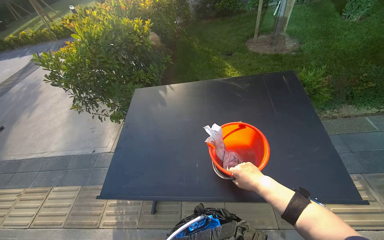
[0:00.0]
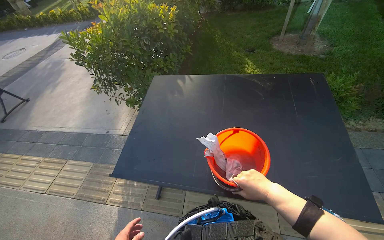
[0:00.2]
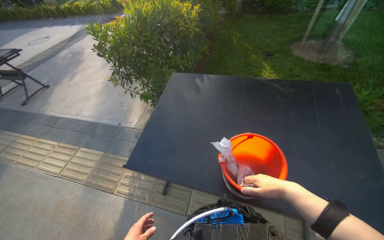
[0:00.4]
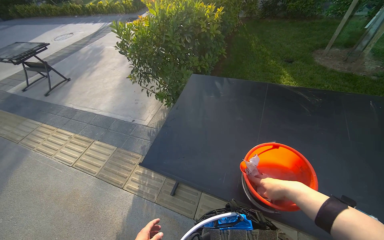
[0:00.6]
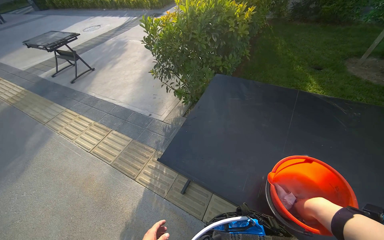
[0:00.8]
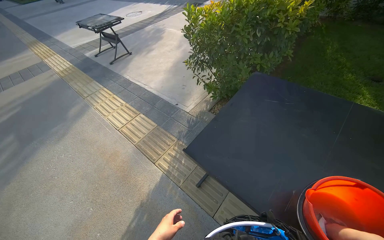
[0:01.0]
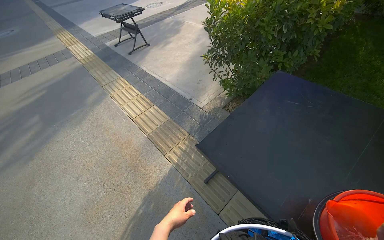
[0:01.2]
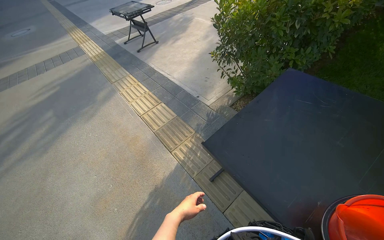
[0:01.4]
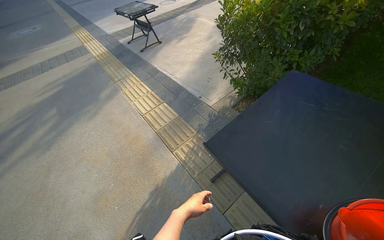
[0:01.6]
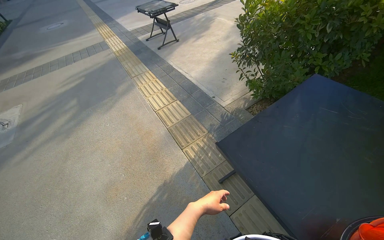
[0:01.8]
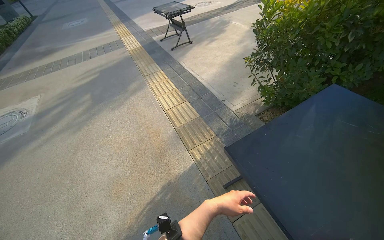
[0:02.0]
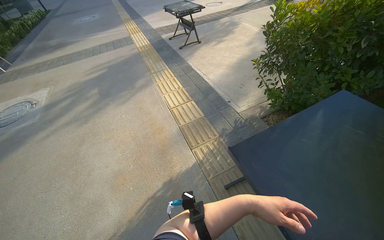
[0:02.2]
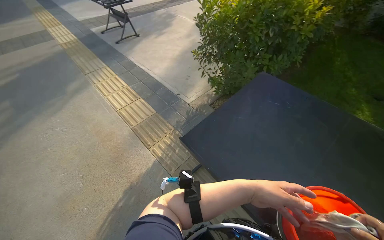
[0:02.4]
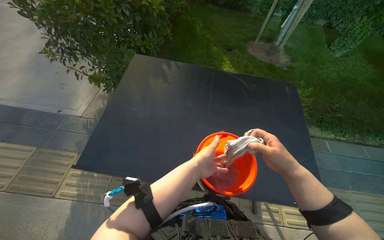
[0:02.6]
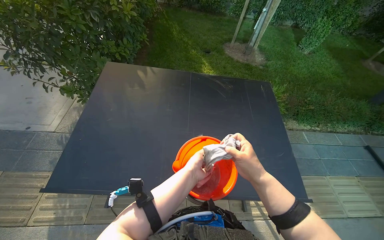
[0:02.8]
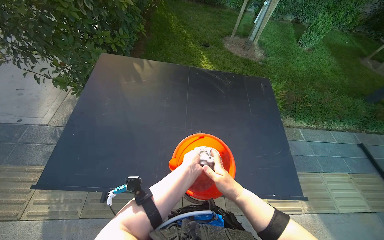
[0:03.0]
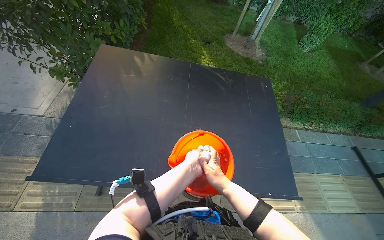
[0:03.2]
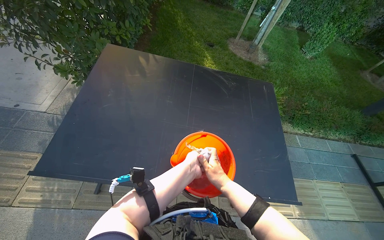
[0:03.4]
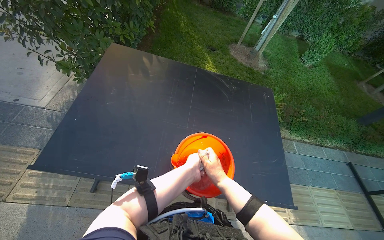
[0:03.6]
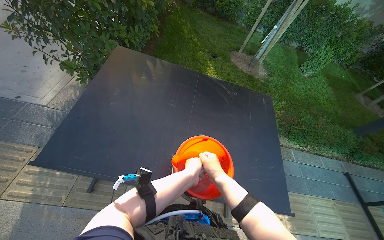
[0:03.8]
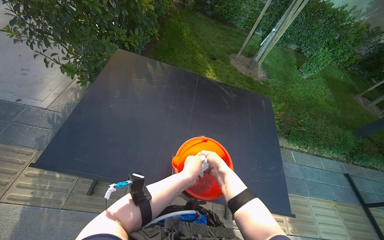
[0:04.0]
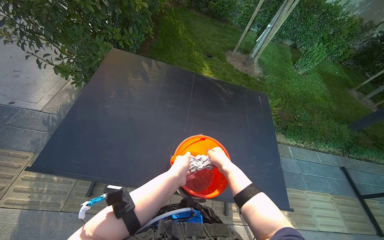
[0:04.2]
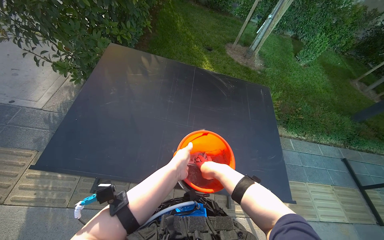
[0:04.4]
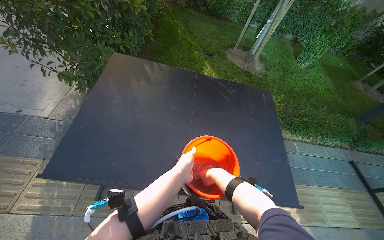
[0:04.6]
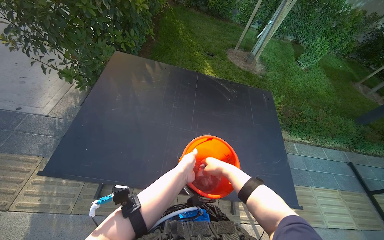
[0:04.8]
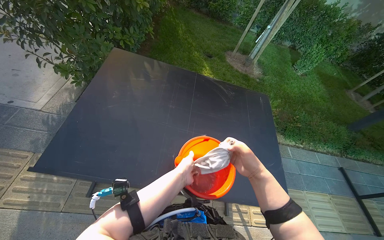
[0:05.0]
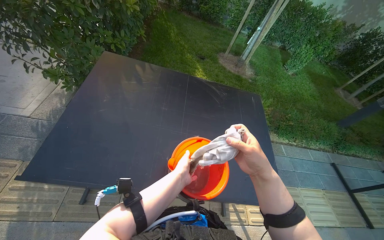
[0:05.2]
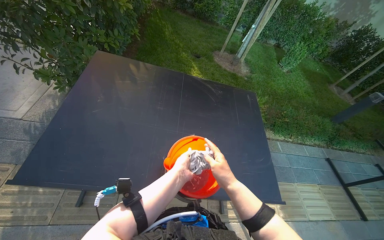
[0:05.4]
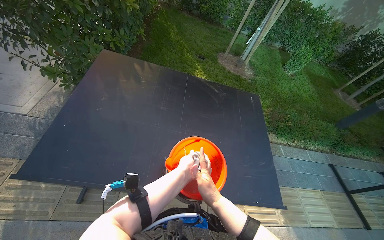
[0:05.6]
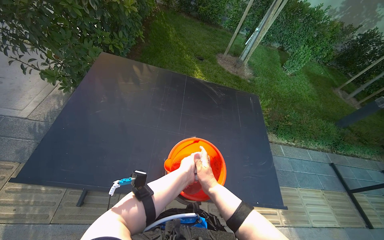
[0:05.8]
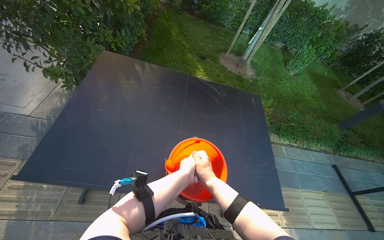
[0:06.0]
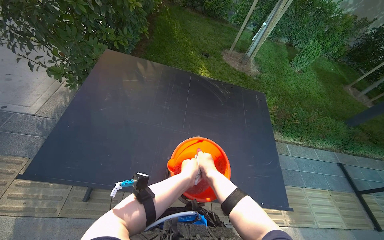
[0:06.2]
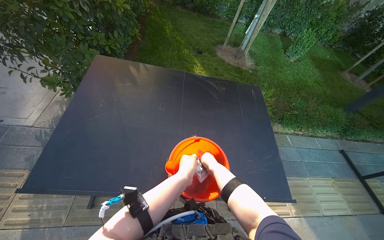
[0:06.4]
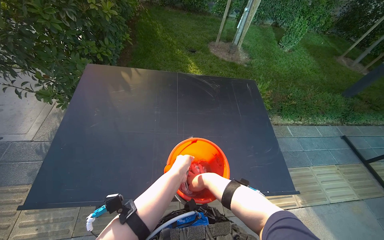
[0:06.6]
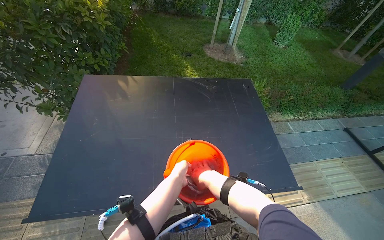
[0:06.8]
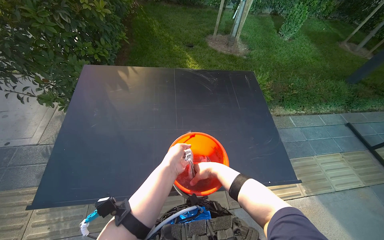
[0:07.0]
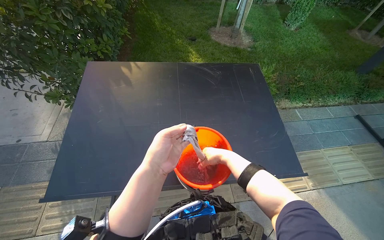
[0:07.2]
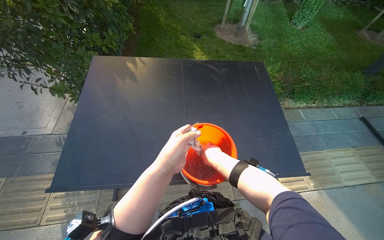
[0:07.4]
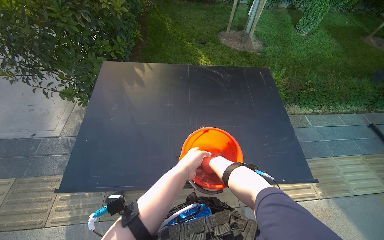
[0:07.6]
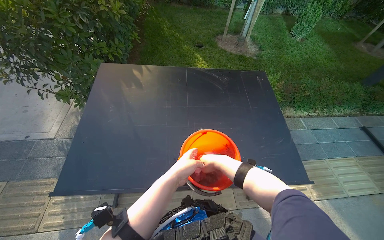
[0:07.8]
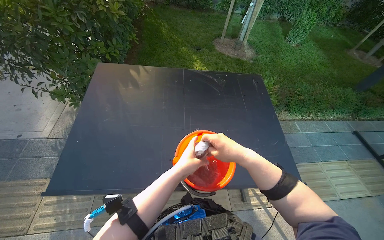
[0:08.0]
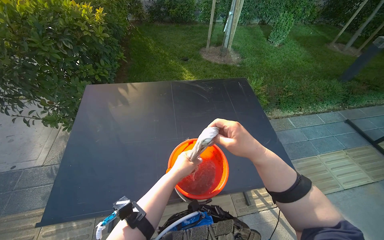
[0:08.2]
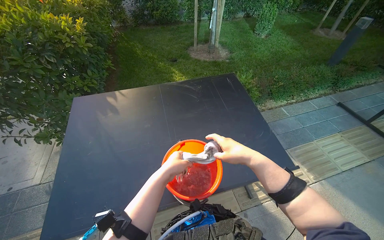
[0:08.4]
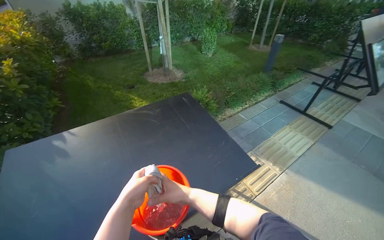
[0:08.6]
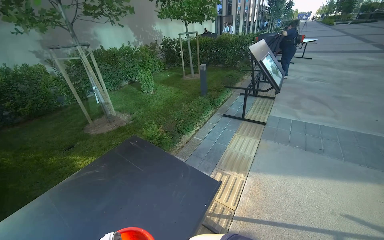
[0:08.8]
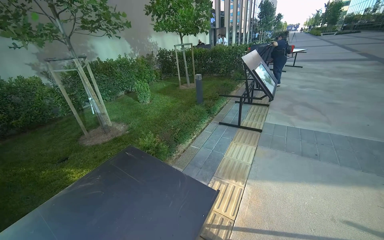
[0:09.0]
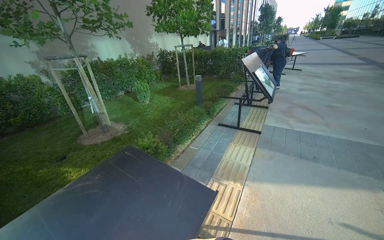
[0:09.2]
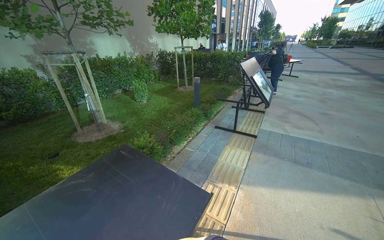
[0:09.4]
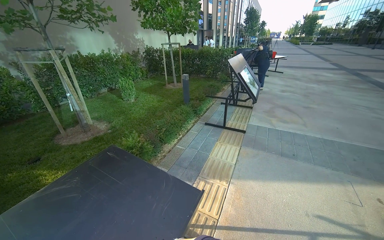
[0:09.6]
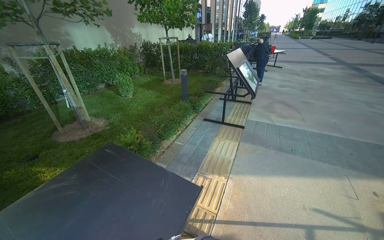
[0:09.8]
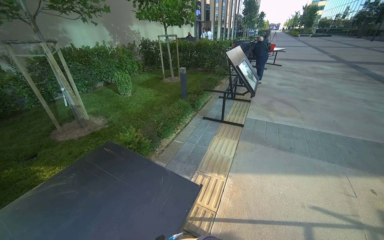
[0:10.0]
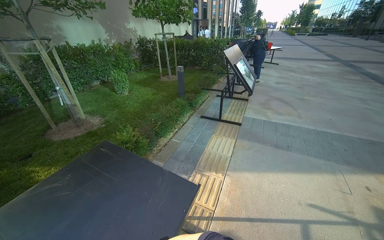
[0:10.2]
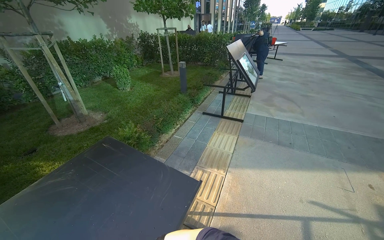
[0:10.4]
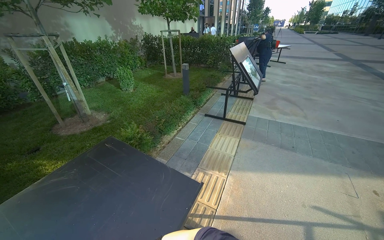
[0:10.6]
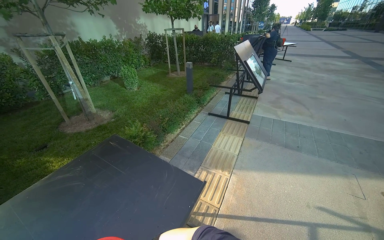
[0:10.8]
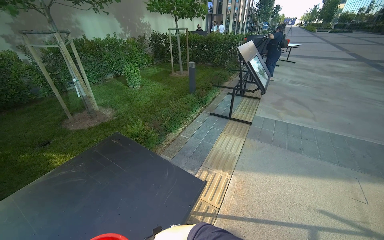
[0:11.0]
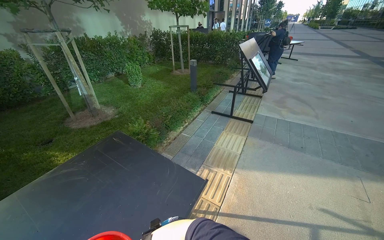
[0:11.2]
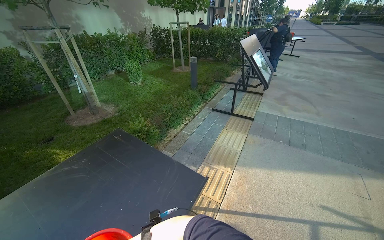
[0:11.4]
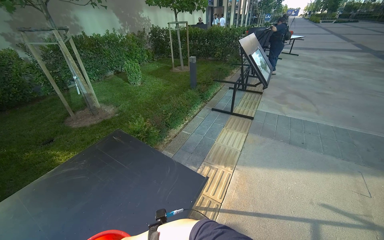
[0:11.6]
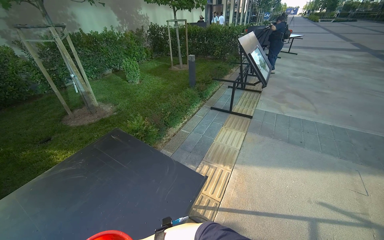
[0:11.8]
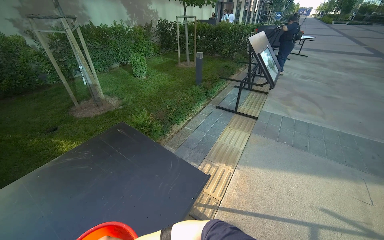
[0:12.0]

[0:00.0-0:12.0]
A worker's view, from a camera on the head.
Job: wiping surfaces.
The whole recording: Cleaning table surface. The worker pours water and uses a cloth and squeegee to clean the table surface.
0:00.0 to 0:01.6: The head turns to the left by about 50 degrees.
0:01.6 to 0:03.0: The head turns to the right by some 55 degrees.
0:04.4 to 0:06.0: The right hand moves about 10 cm nearer to the camera and comes back.
0:07.6 to 0:09.0: The head rotates approximately 55 degrees to the right. The view tilts roughly 25 degrees upward.

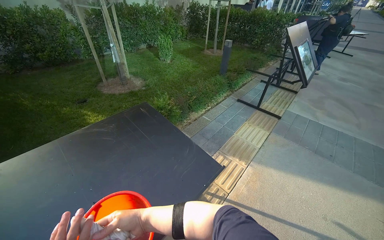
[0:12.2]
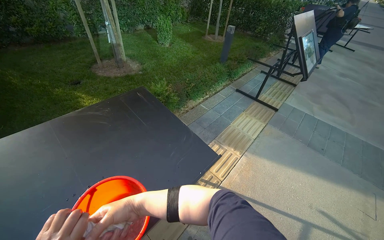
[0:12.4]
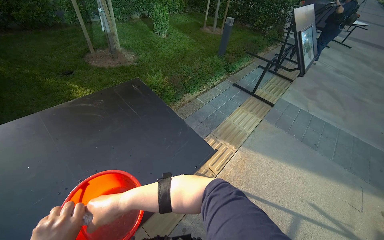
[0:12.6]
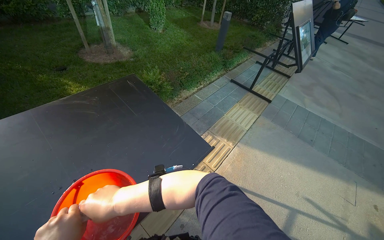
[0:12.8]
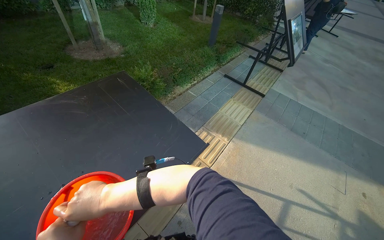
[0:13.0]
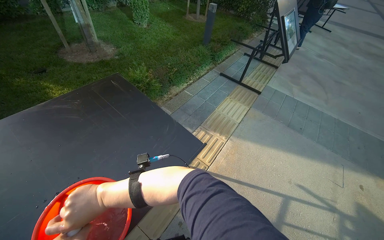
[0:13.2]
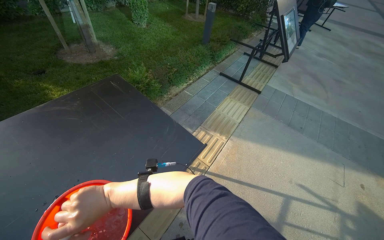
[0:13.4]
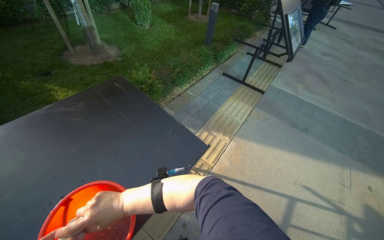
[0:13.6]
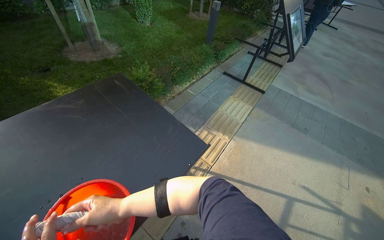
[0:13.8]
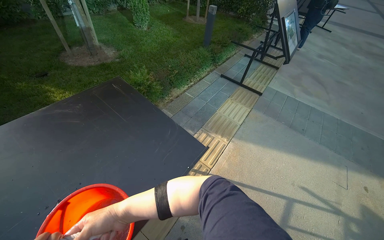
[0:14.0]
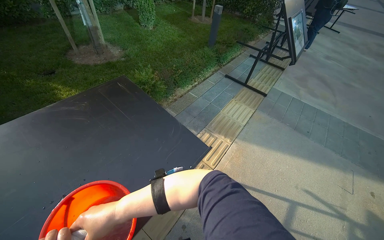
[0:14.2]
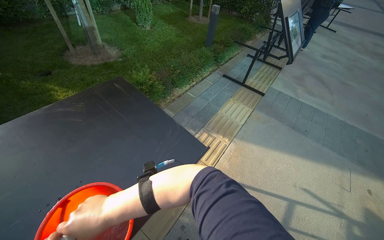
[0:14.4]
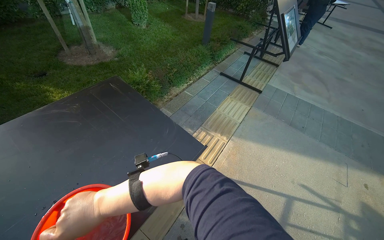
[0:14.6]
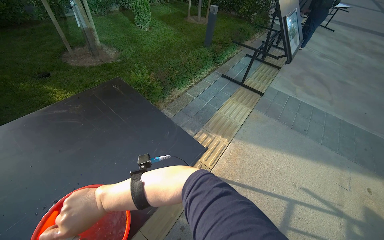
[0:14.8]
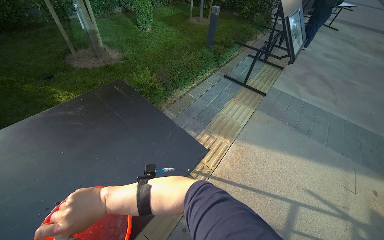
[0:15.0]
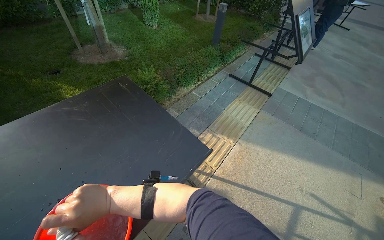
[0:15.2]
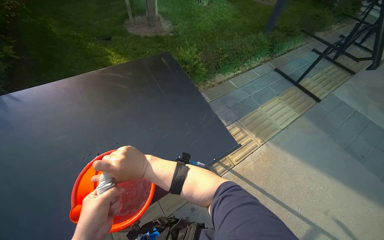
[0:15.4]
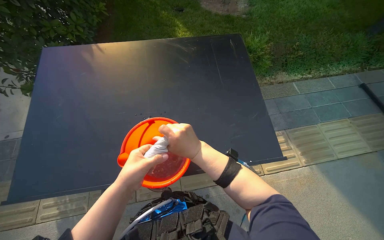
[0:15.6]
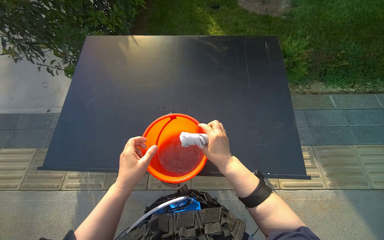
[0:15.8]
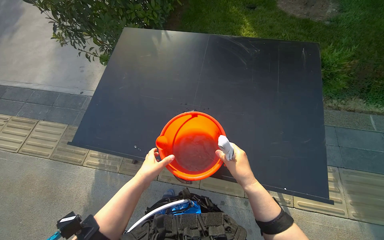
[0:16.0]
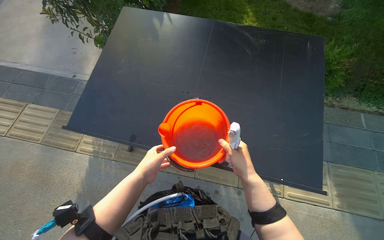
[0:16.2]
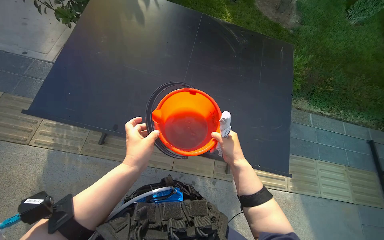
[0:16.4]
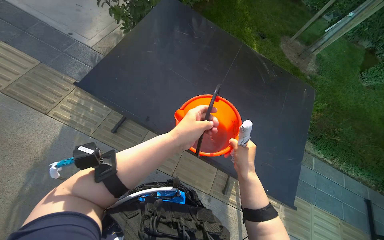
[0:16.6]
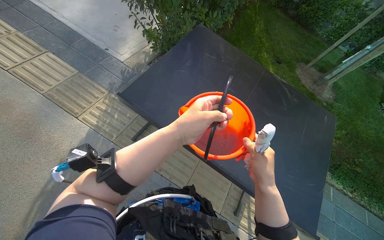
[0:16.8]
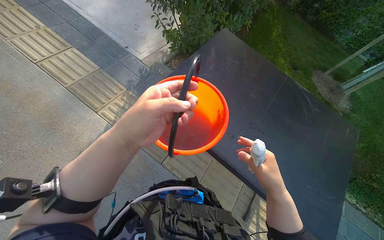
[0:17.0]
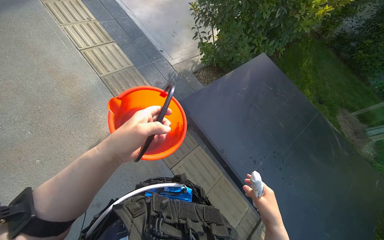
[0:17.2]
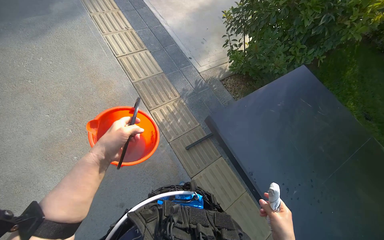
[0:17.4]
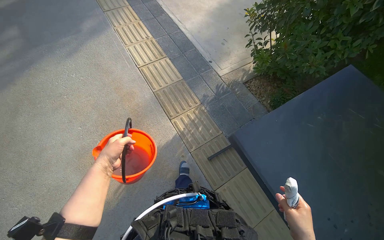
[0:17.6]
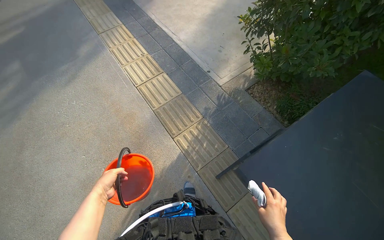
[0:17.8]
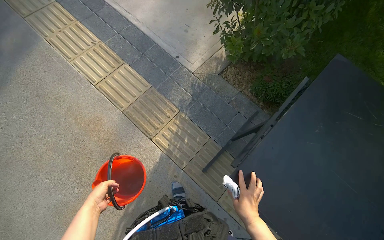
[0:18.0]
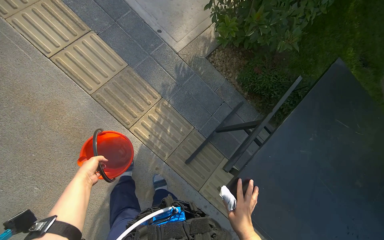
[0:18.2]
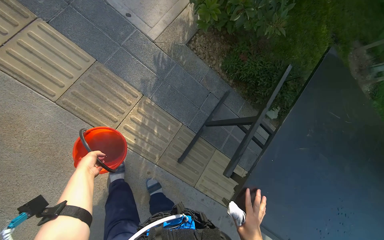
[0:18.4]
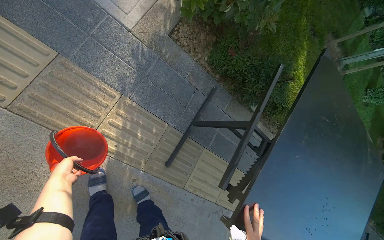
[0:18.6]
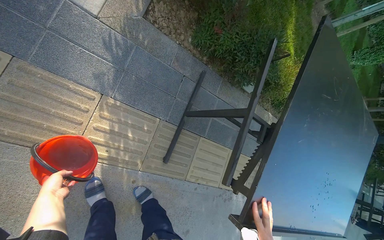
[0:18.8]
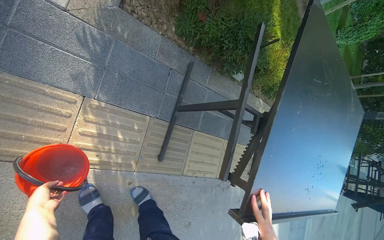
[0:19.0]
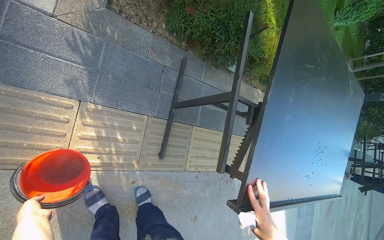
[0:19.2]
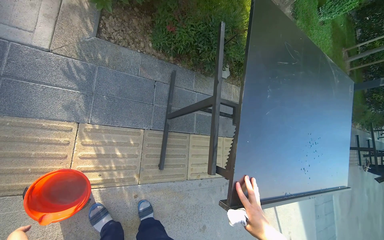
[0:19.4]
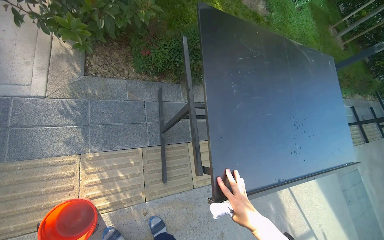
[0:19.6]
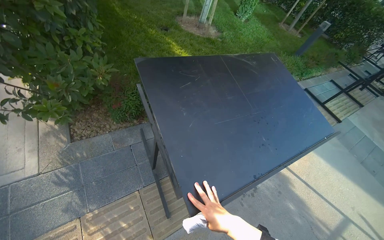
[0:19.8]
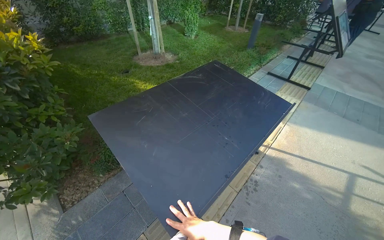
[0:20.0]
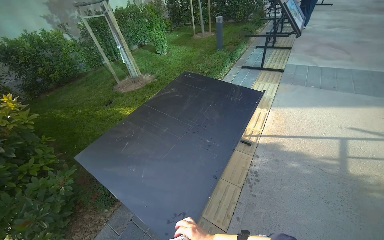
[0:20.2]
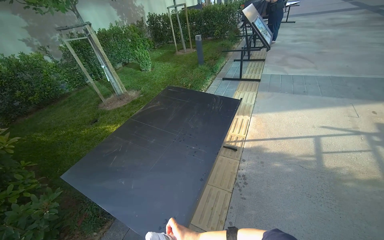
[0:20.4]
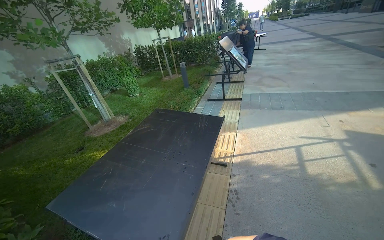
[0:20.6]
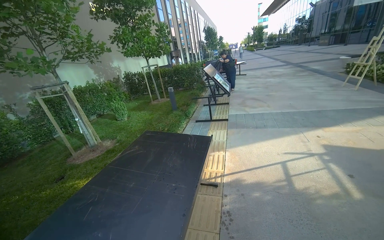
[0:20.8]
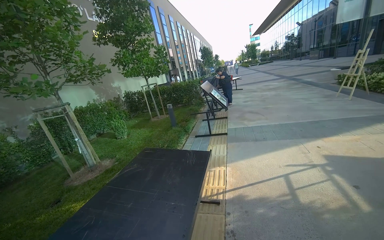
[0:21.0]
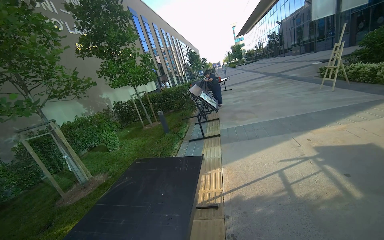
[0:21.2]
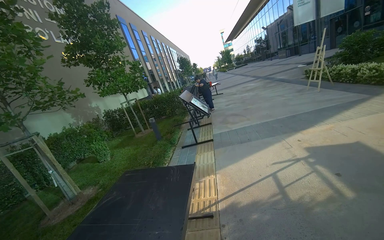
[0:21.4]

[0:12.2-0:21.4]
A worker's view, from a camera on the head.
Job: wiping surfaces.
The whole recording: Cleaning table surface. The worker pours water and uses a cloth and squeegee to clean the table surface.
0:15.2 to 0:16.8: The wearer looks approximately 80 degrees further to the left.
0:16.8 to 0:18.4: The camera travels approximately 90 cm. The view tilts about 20 degrees downward.
0:18.4 to 0:19.8: The scene rotates counterclockwise by roughly 60 degrees.
0:19.8 to 0:21.4: The head travels roughly 60 cm. The head rotates about 65 degrees to the right. The view tips upward by roughly 40 degrees.
